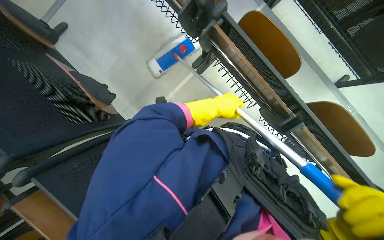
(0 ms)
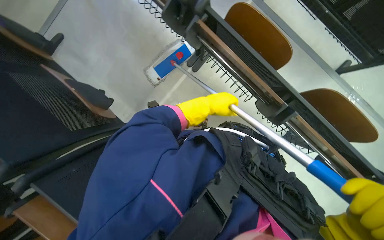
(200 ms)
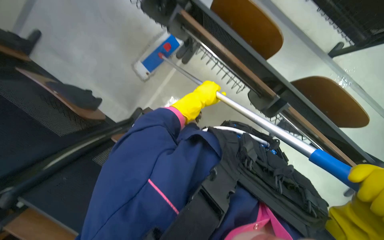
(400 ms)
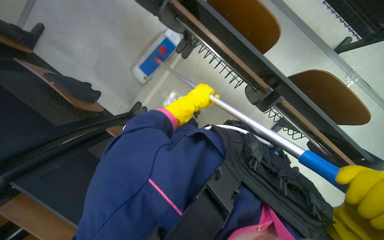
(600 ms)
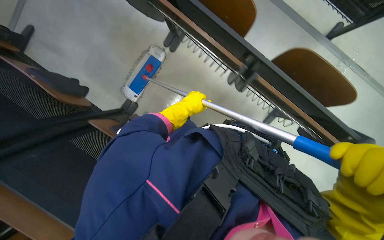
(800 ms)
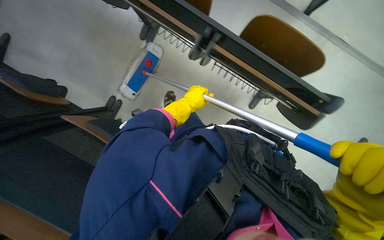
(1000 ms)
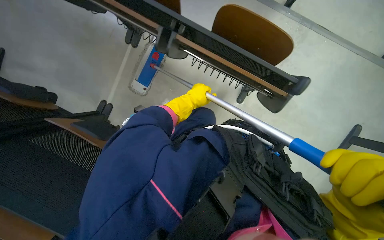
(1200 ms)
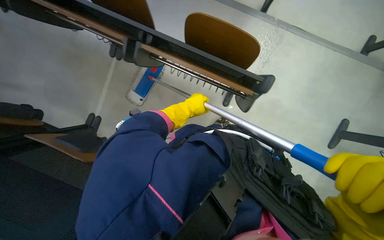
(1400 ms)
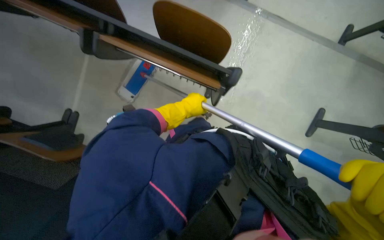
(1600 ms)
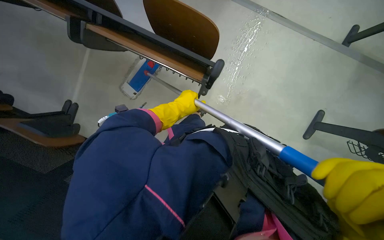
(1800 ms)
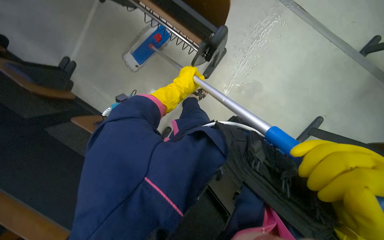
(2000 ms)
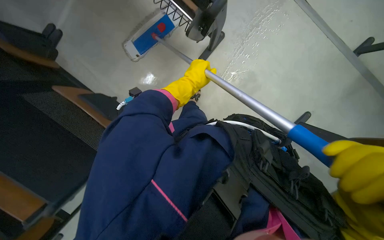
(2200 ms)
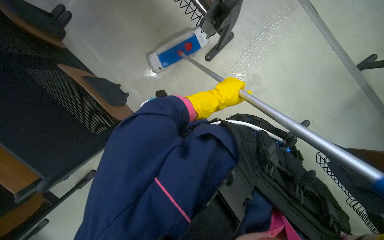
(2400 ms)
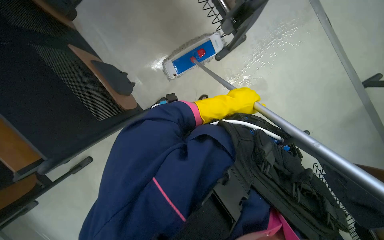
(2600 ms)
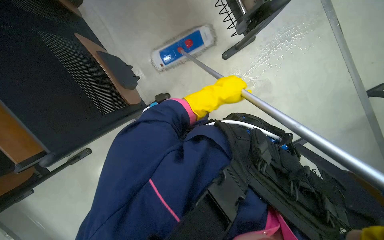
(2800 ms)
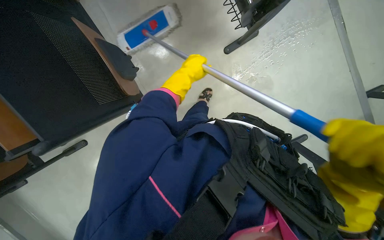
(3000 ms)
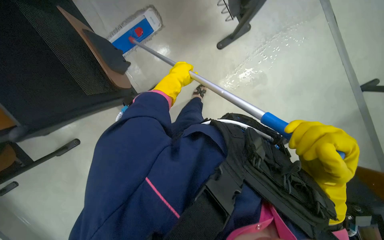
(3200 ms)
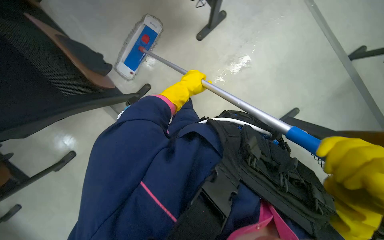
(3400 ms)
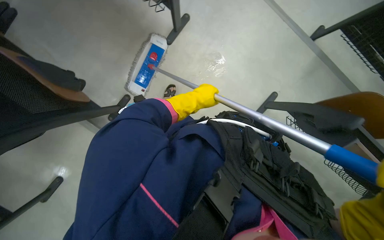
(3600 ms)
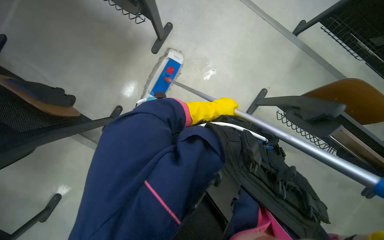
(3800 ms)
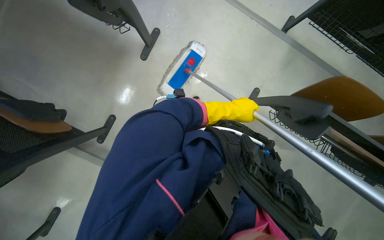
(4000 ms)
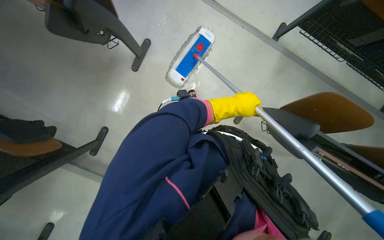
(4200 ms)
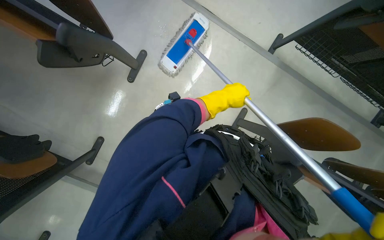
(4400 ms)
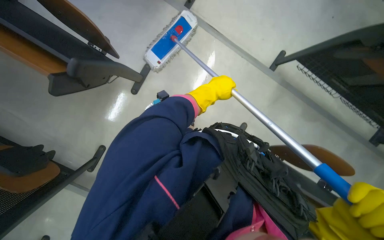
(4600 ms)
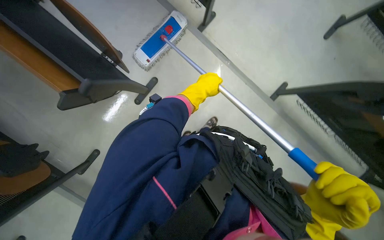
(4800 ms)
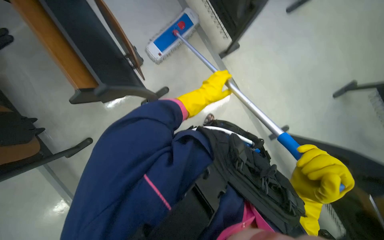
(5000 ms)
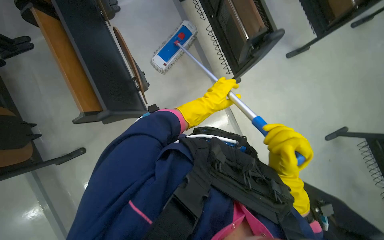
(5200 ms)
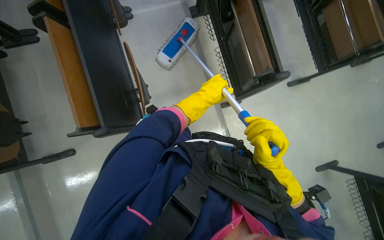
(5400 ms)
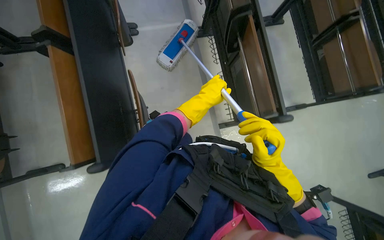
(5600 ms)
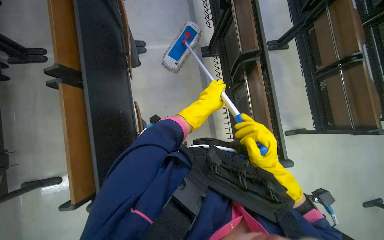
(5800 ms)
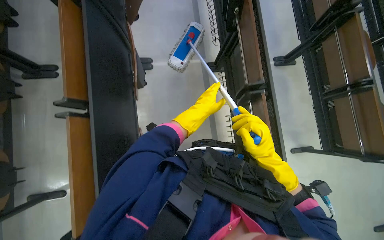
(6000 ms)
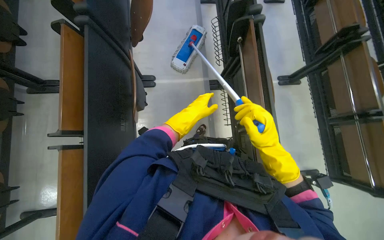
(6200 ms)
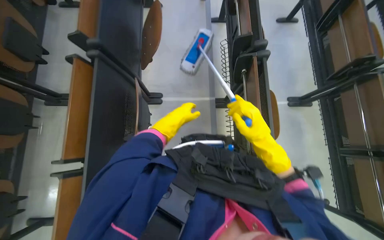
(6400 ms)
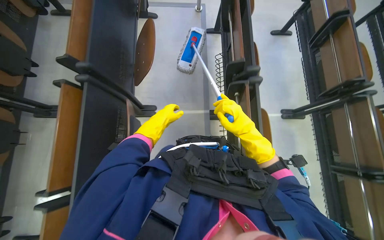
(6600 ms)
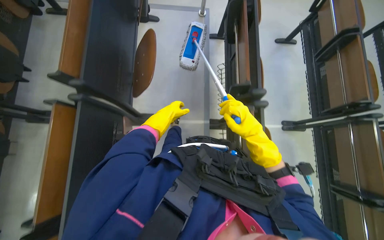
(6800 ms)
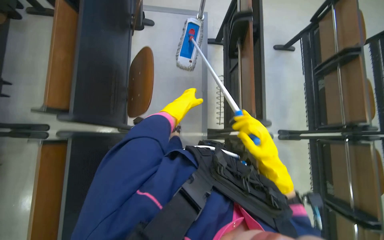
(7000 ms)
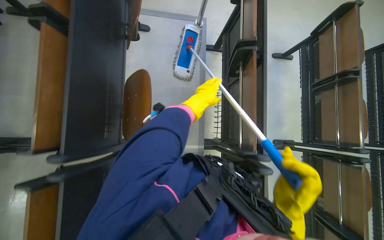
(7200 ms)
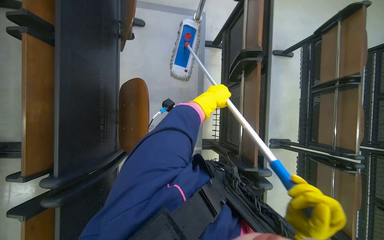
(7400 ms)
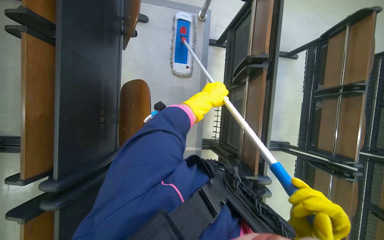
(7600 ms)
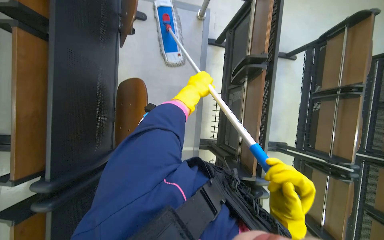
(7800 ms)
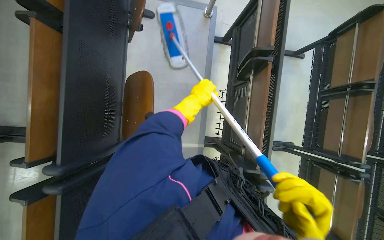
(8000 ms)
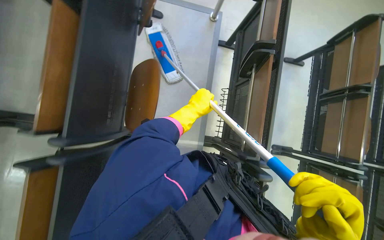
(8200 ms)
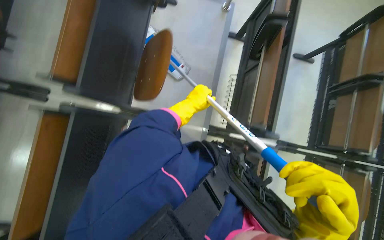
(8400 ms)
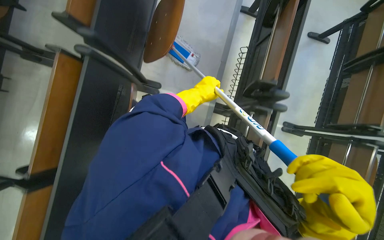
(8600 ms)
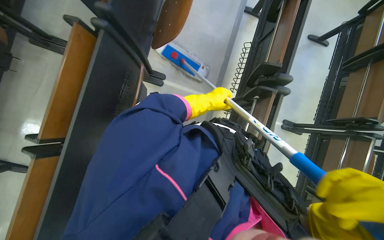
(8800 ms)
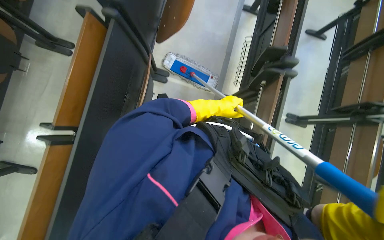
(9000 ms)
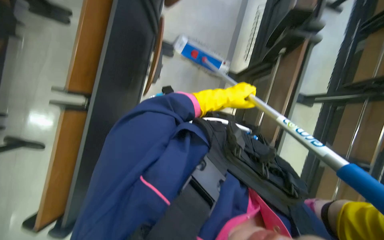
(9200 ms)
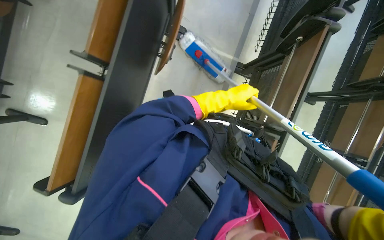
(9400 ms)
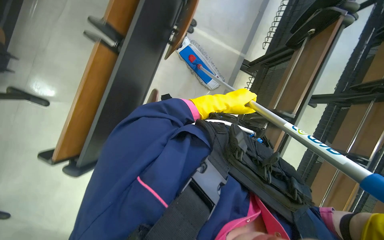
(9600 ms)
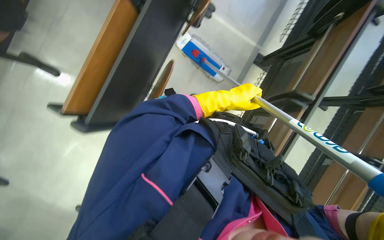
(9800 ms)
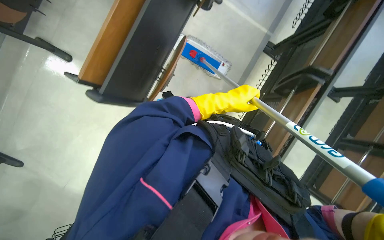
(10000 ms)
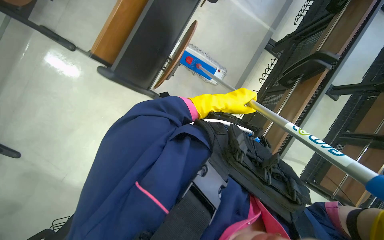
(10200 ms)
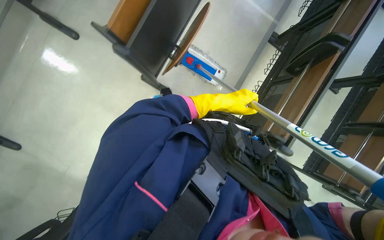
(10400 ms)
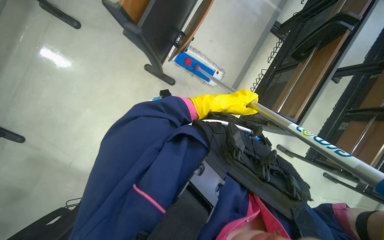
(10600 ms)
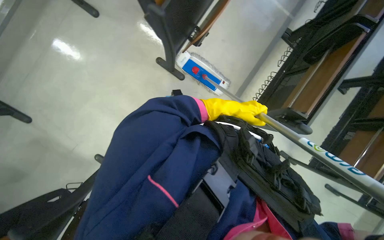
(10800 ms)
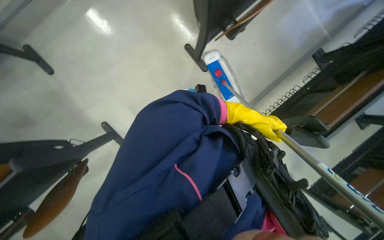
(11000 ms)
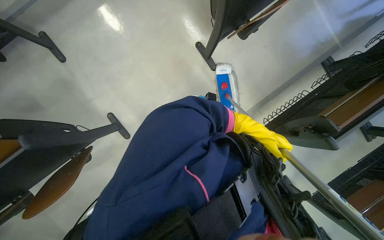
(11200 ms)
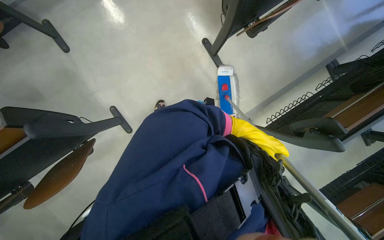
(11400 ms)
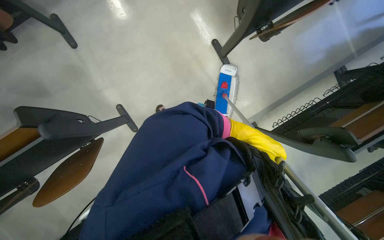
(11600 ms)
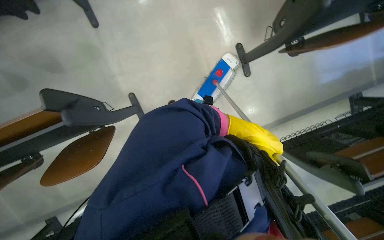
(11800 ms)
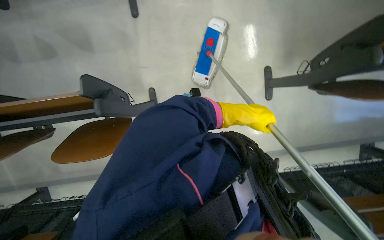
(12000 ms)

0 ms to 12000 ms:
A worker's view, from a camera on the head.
Job: mopping floor.
The whole recording: Mopping classroom floor. The worker sprays liquid and mops the classroom floor, moving chairs to clean underneath.
1600 ms to 3000 ms: The view tilts some 15 degrees downward. The scene turns about 35 degrees clockwise in the picture. The left hand reaches some 10 cm to the right, then returns.
3000 ms to 4400 ms: The left hand travels to the right by roughly 40 cm.
4400 ms to 6000 ms: The wearer moves approximately 90 cm. The view tilts some 20 degrees upward. Everything in view rotates about 55 degrees clockwise.
6000 ms to 7600 ms: The head travels approximately 1 m.
7600 ms to 9000 ms: The wearer moves some 80 cm.
9000 ms to 10400 ms: The wearer moves approximately 70 cm.
10400 ms to 12000 ms: The scene rotates clockwise by some 45 degrees.

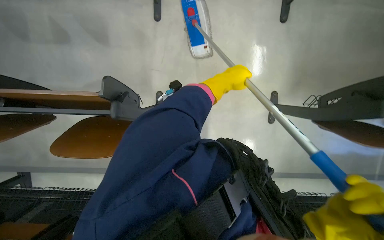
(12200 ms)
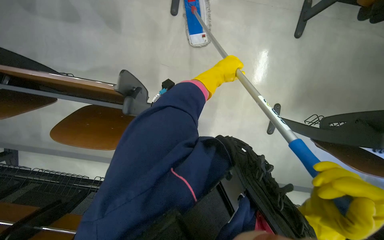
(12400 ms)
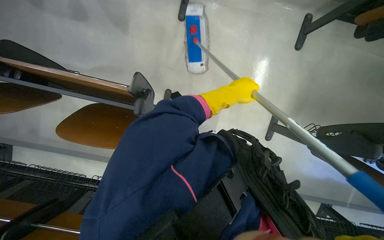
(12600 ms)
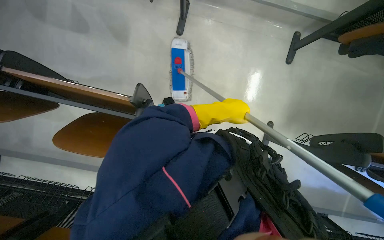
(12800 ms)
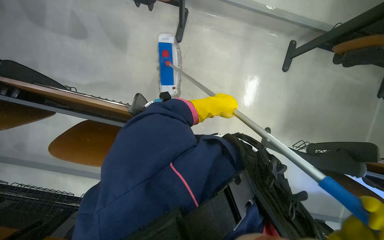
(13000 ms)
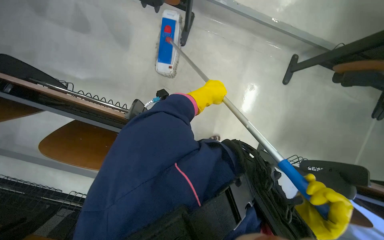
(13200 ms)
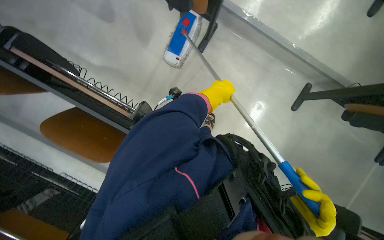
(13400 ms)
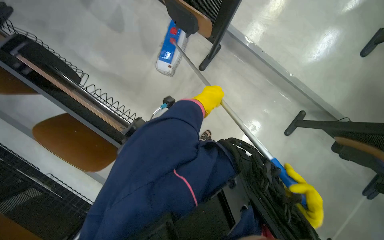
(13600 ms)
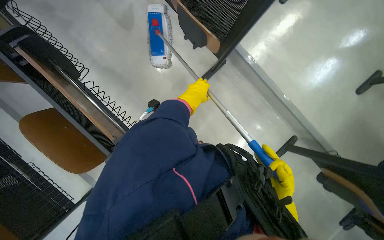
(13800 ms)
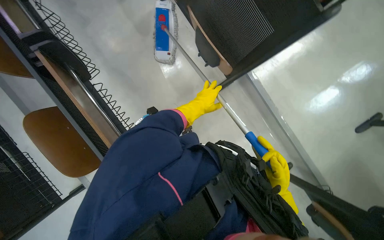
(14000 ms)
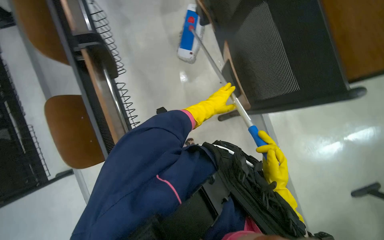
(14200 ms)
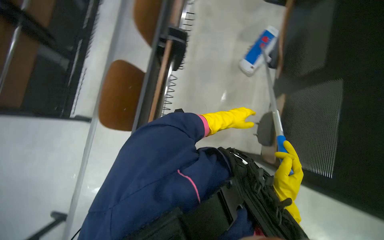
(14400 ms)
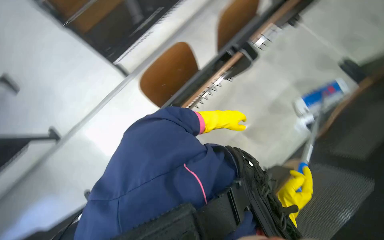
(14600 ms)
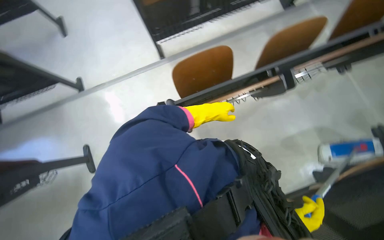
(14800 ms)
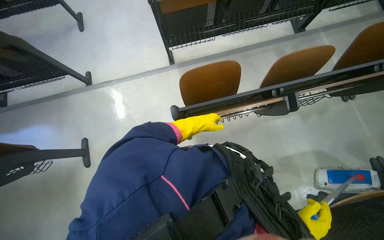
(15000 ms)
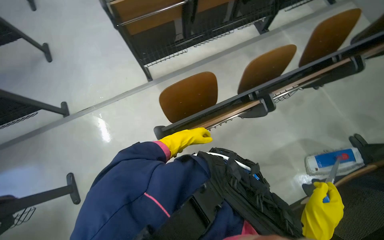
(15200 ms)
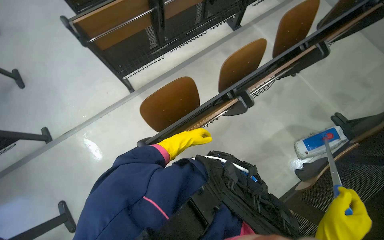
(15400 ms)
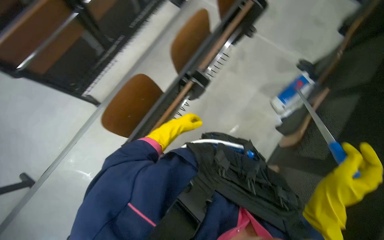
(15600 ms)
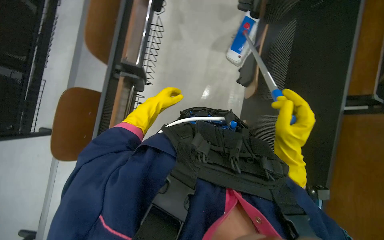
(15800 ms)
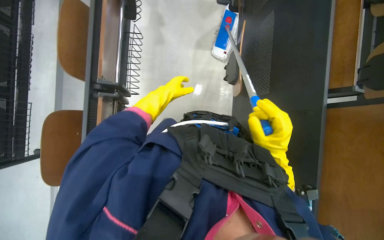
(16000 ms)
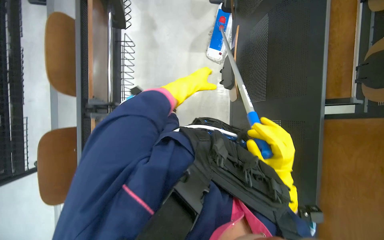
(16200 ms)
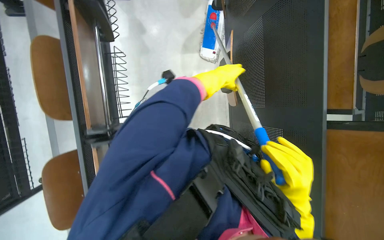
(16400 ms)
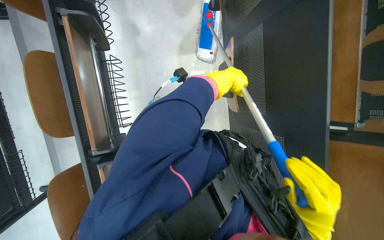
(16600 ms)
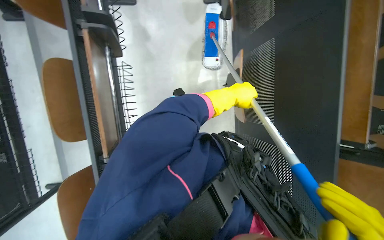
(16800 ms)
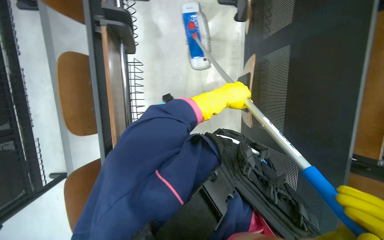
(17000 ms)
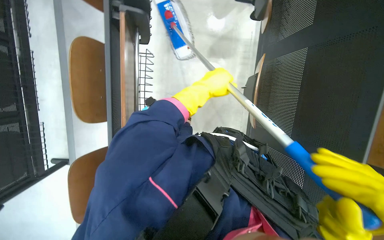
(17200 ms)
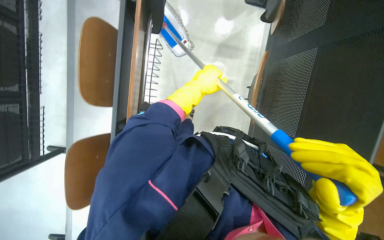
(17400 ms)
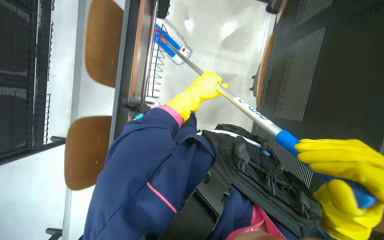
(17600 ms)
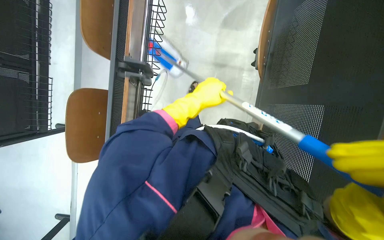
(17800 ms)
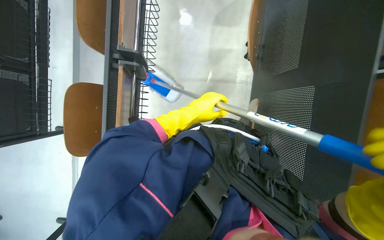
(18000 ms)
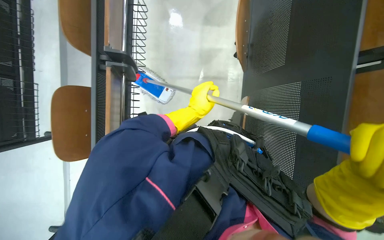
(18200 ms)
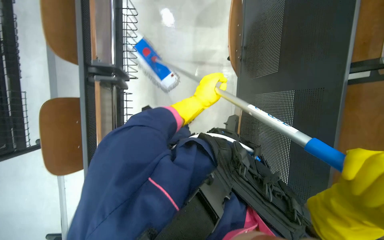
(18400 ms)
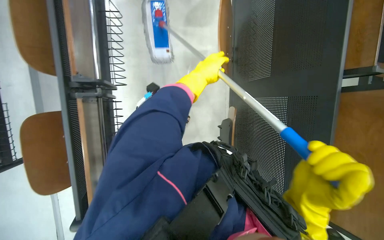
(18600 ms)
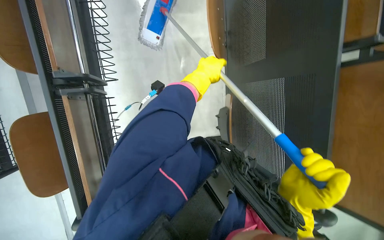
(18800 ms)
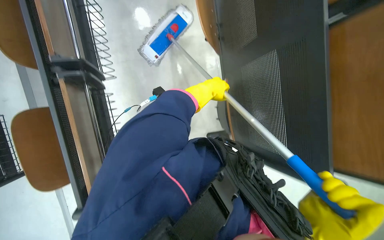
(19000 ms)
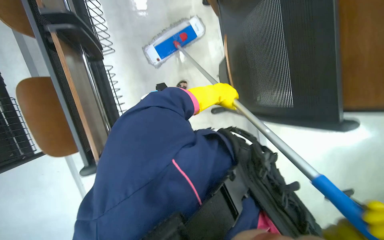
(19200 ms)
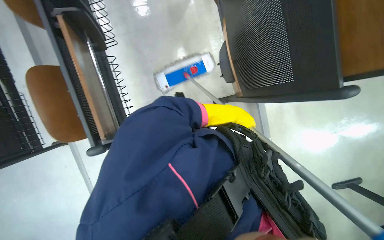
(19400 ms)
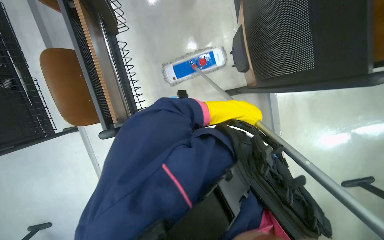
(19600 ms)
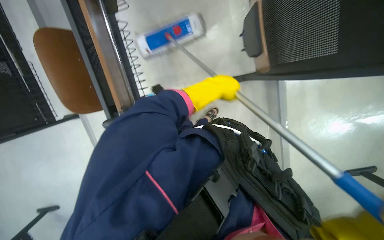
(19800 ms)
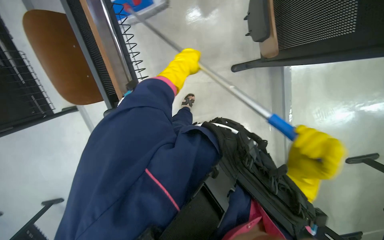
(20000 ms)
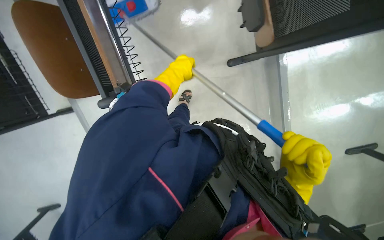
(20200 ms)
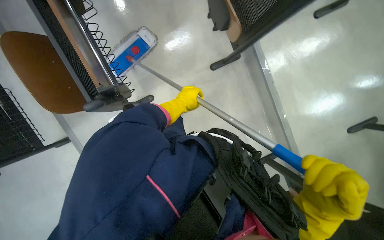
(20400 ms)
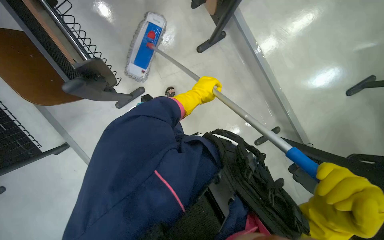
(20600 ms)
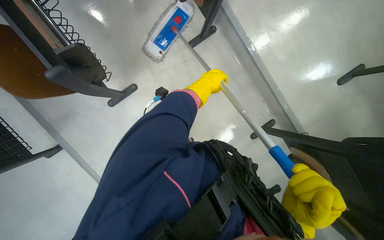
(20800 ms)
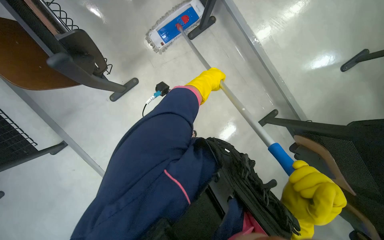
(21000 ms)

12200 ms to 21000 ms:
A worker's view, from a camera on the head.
Job: mopping floor.
The whole recording: Mopping classroom floor. The worker sprays liquid and mops the classroom floor, moving chairs to clean underneath.
12200 ms to 13600 ms: The scene turns approximately 35 degrees clockwise in the picture. The left hand heads to the left, covering about 20 cm.
13600 ms to 15200 ms: The view tips upward by some 15 degrees. The scene turns roughly 65 degrees clockwise in the picture.
15200 ms to 16600 ms: The camera travels roughly 50 cm. The head turns to the right by roughly 55 degrees. The wearer looks about 15 degrees further downward.
16600 ms to 18000 ms: The left hand heads down the picture and to the left, covering roughly 40 cm.
18000 ms to 19600 ms: The left hand shifts some 15 cm to the right.
19600 ms to 21000 ms: The left hand shifts roughly 10 cm farther from the camera.
